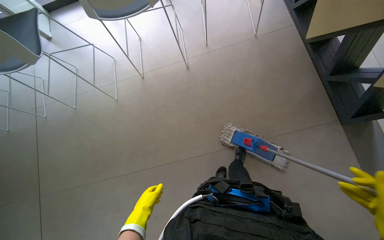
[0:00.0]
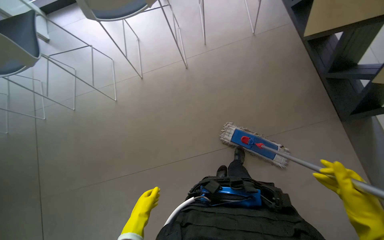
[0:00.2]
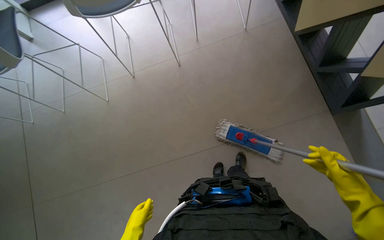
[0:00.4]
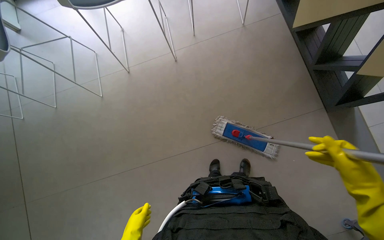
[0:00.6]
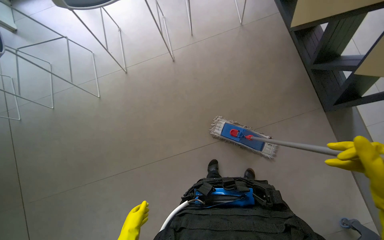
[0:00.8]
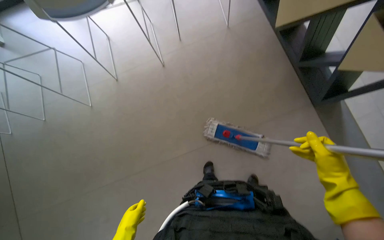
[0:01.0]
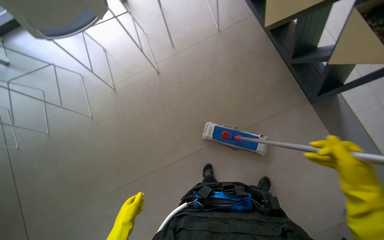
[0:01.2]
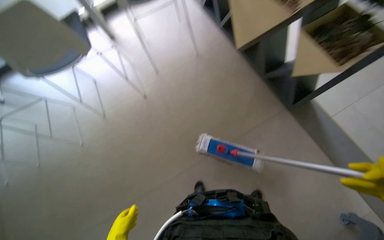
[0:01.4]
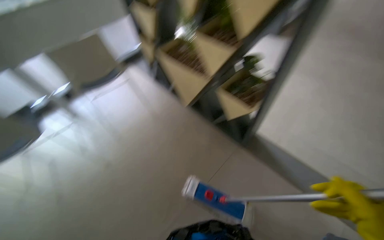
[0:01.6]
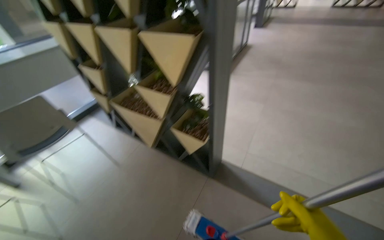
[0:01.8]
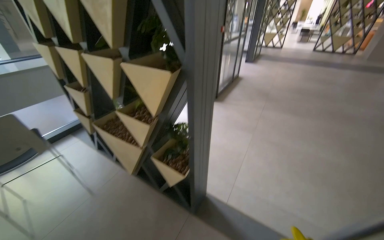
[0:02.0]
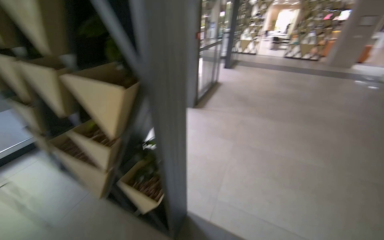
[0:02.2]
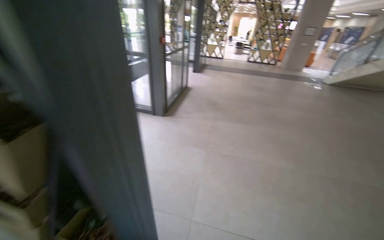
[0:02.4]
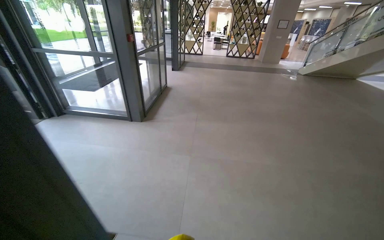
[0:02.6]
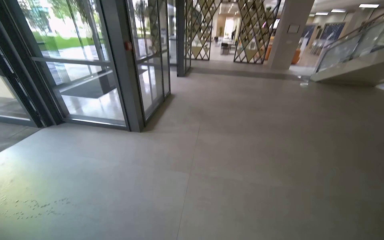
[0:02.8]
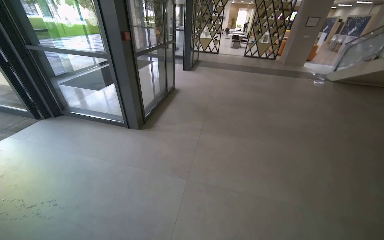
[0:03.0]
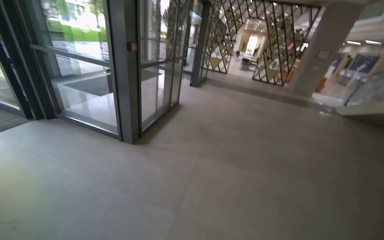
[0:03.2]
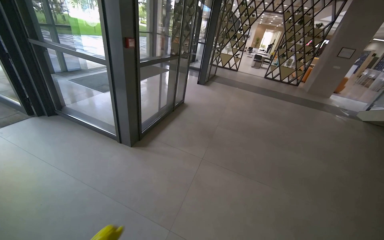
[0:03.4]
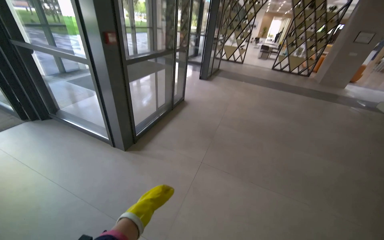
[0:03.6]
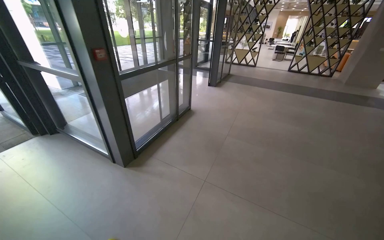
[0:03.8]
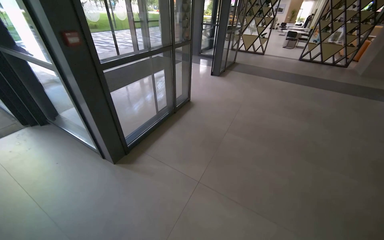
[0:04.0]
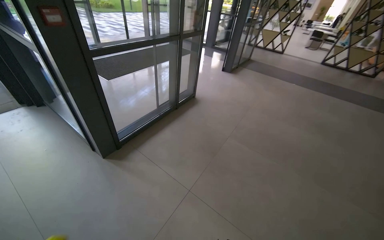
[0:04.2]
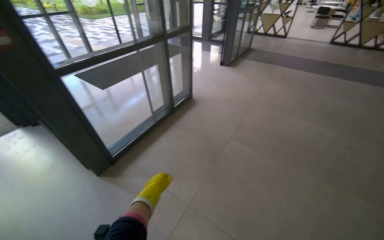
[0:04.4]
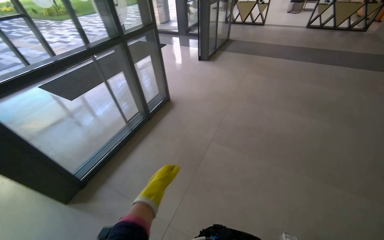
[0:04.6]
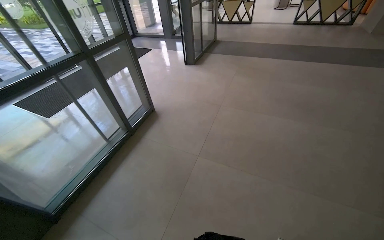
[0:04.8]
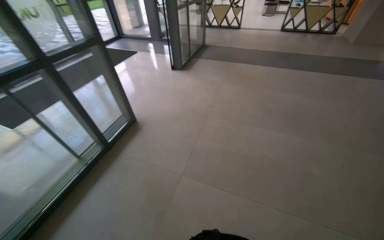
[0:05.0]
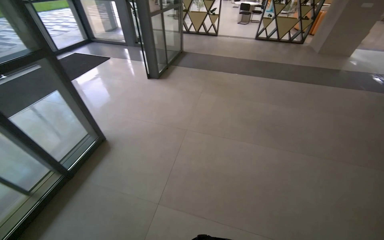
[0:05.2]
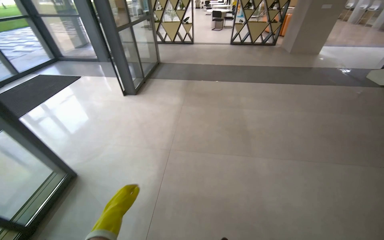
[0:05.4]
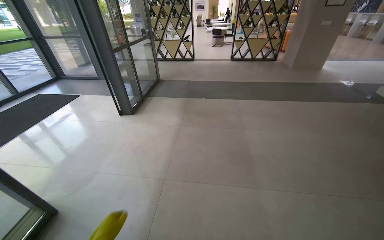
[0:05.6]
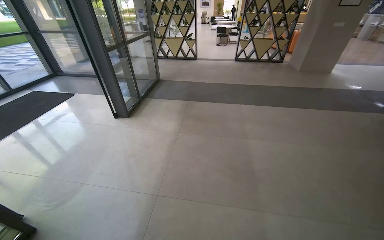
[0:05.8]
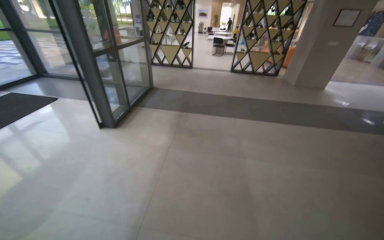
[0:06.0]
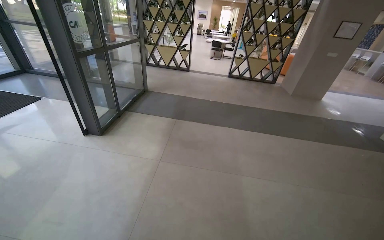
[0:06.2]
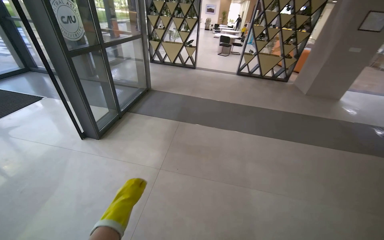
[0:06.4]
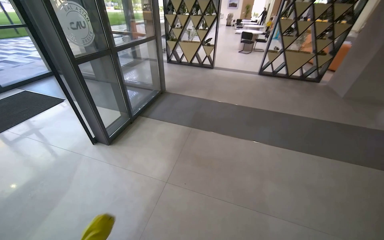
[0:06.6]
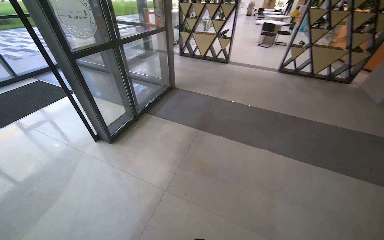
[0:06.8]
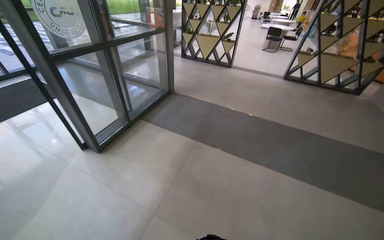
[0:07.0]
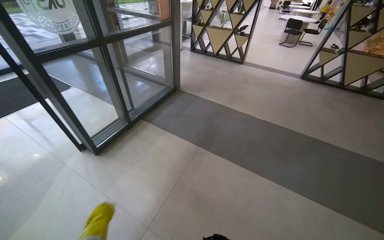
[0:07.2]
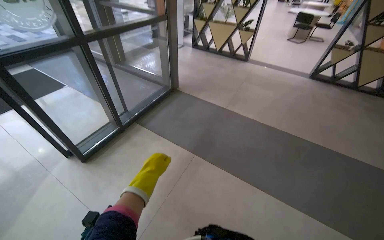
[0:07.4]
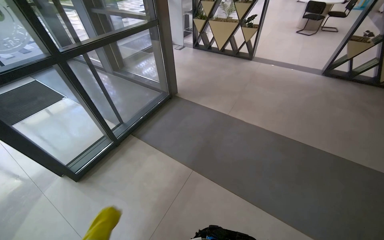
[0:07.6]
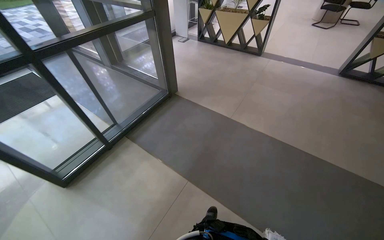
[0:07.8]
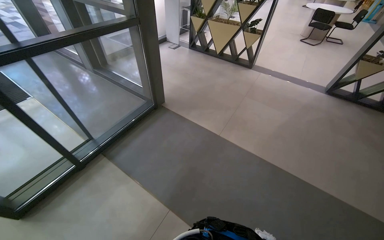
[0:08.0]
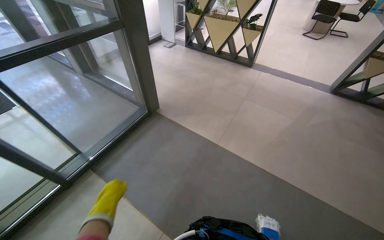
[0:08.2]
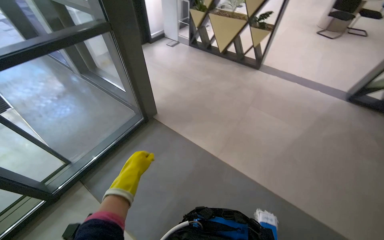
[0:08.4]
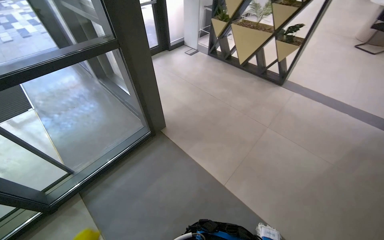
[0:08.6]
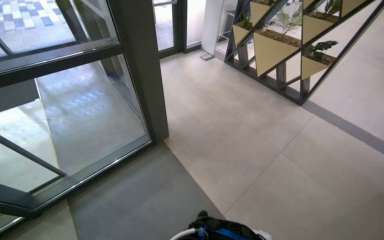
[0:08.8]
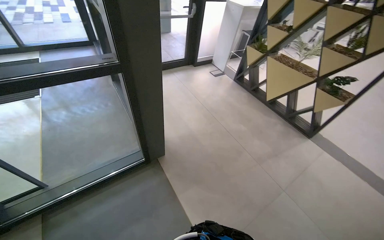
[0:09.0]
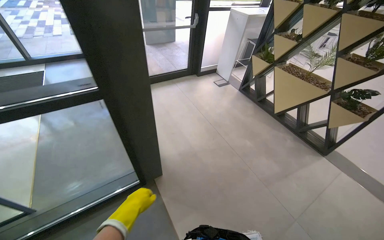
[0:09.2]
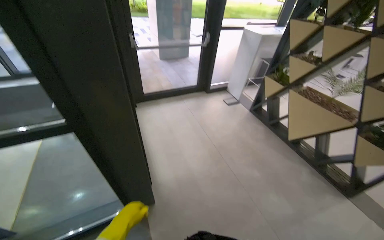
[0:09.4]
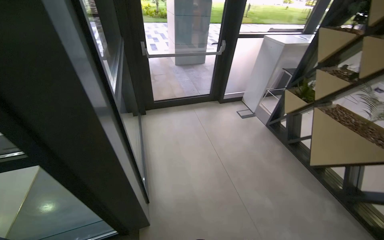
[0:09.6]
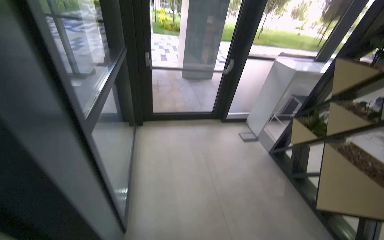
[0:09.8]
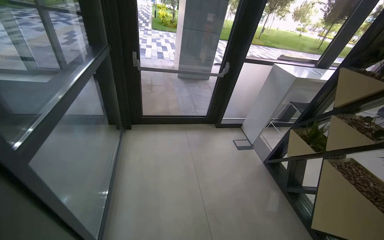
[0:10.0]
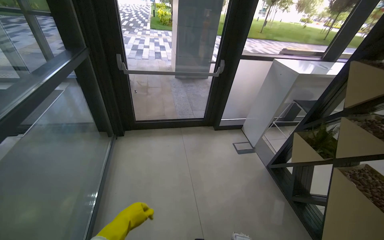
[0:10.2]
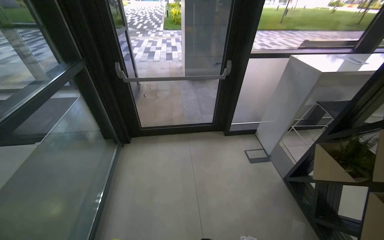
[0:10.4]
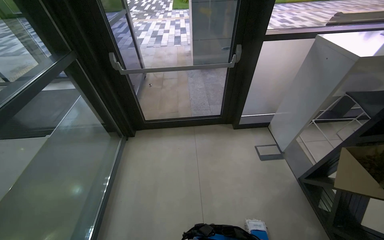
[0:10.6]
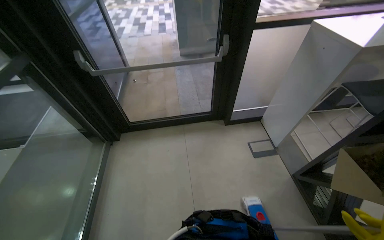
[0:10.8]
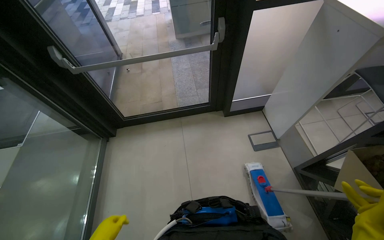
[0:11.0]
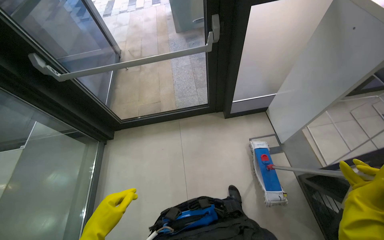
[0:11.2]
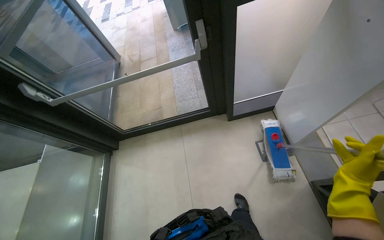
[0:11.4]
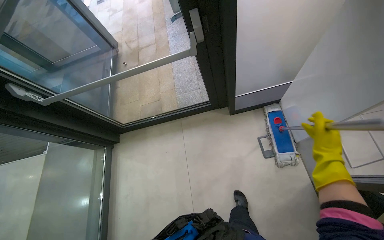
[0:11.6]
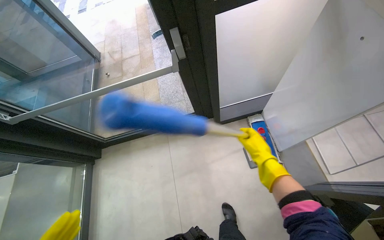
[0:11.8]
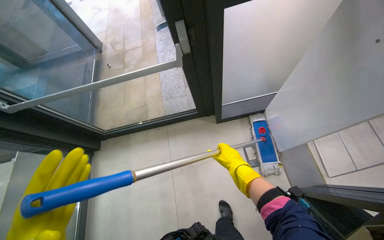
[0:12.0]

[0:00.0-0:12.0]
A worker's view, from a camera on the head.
Job: mopping floor.
The whole recording: Mopping entrance floor. The worker mops the floor in the building's entrance area, both inside and outside the doors.
0:00.0 to 0:01.6: The head rotates approximately 35 degrees to the right. The view tips upward by some 25 degrees.
0:01.6 to 0:03.0: The wearer moves some 1.5 m. The wearer's head swings some 35 degrees to the right. The wearer looks some 20 degrees further upward.
0:03.0 to 0:04.4: The camera is carried some 1.5 m. The view pans to the left by approximately 20 degrees.
0:04.4 to 0:06.0: The wearer moves about 2 m. The head turns to the right by roughly 25 degrees.
0:06.0 to 0:07.6: The camera travels about 2 m. The wearer's head swings some 25 degrees to the left.
0:07.6 to 0:09.0: The head travels about 1.5 m. The wearer's head swings about 25 degrees to the left.
0:09.0 to 0:10.4: The camera travels approximately 1.5 m. The head turns to the left by about 25 degrees.
0:10.4 to 0:12.0: The camera travels about 1 m. The view tips downward by roughly 30 degrees.

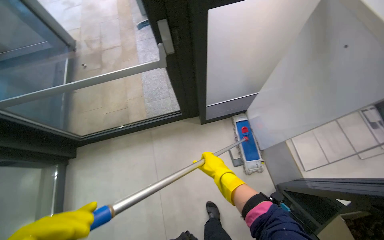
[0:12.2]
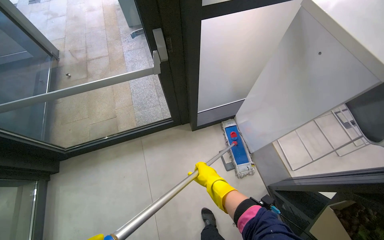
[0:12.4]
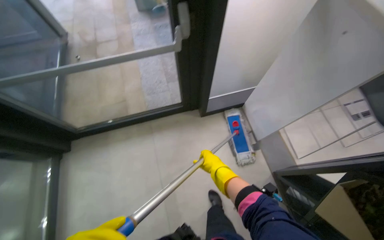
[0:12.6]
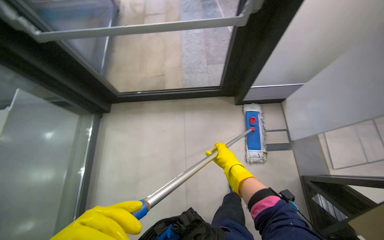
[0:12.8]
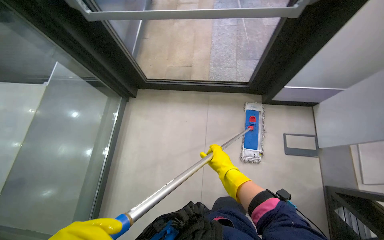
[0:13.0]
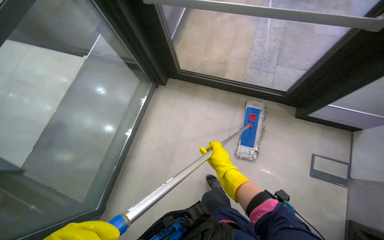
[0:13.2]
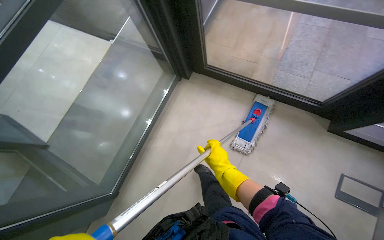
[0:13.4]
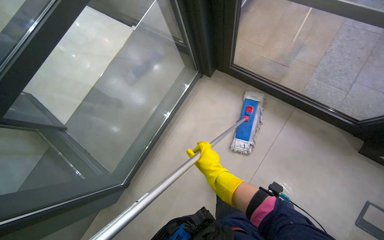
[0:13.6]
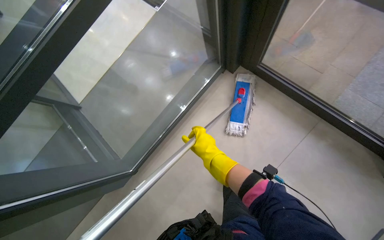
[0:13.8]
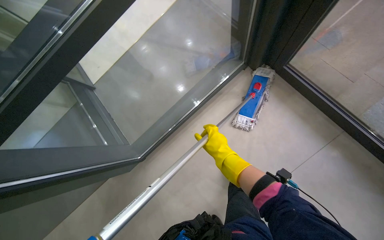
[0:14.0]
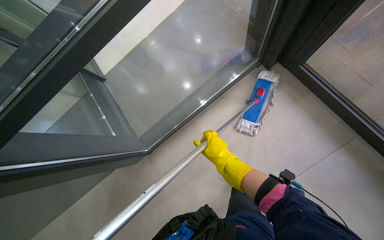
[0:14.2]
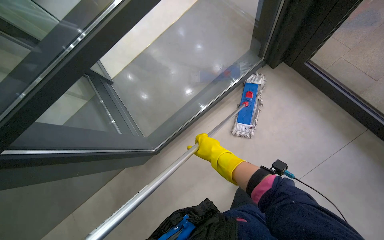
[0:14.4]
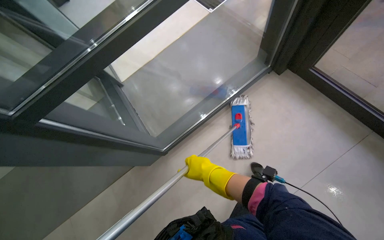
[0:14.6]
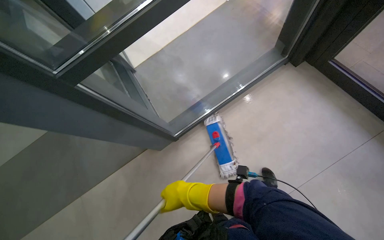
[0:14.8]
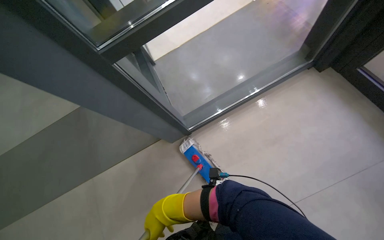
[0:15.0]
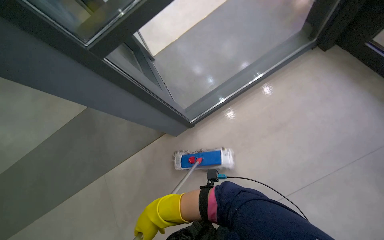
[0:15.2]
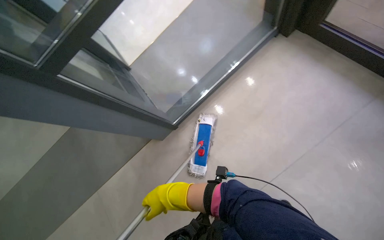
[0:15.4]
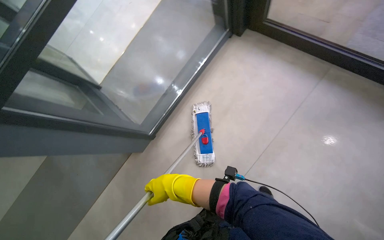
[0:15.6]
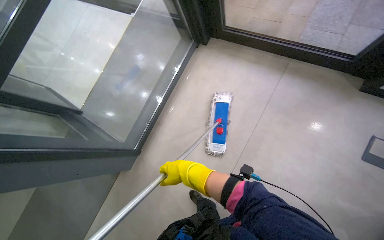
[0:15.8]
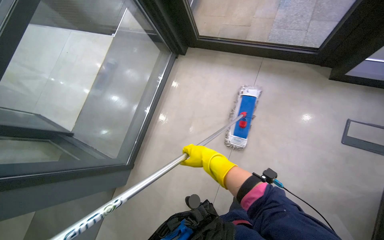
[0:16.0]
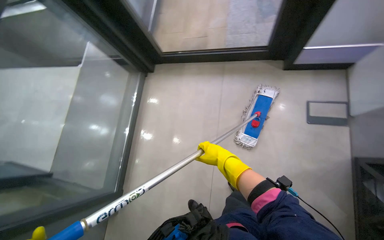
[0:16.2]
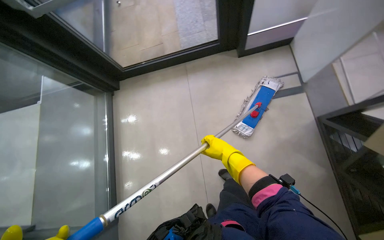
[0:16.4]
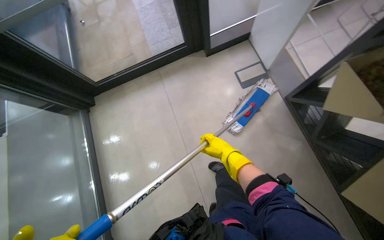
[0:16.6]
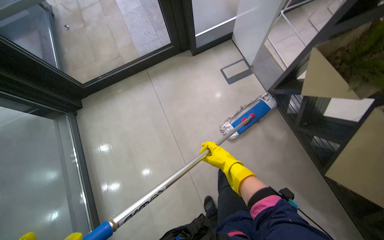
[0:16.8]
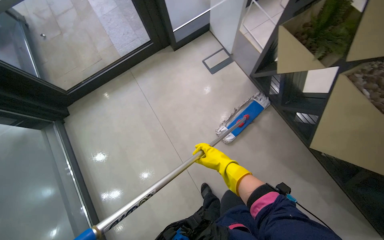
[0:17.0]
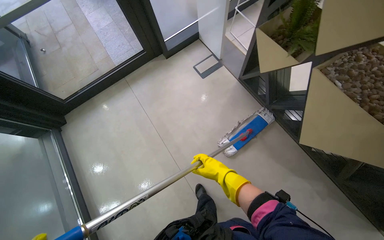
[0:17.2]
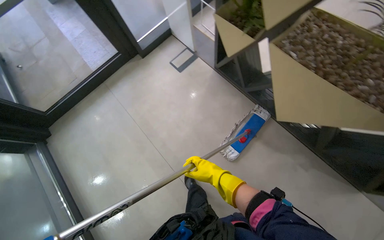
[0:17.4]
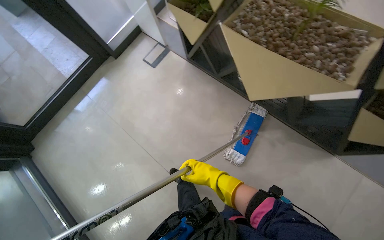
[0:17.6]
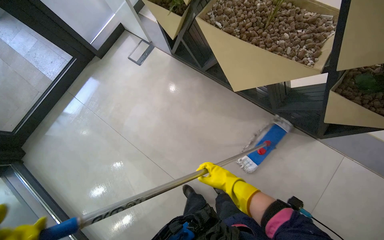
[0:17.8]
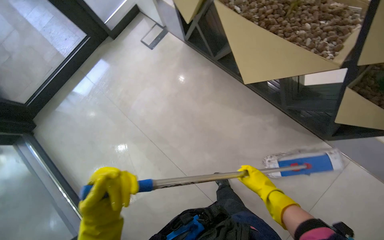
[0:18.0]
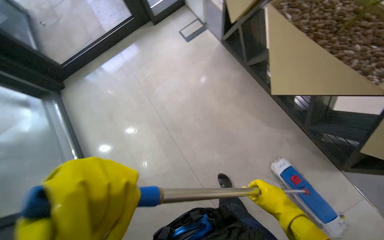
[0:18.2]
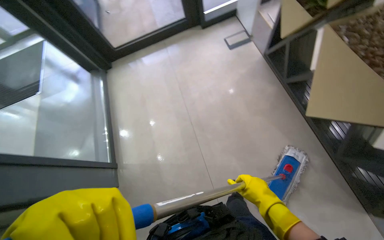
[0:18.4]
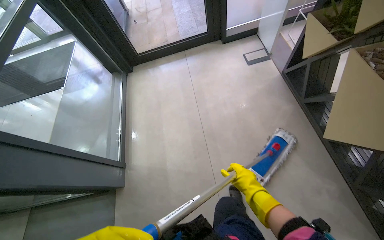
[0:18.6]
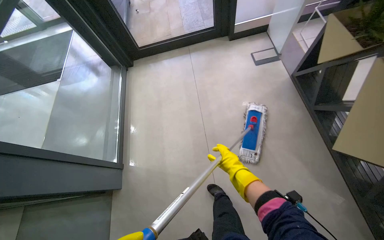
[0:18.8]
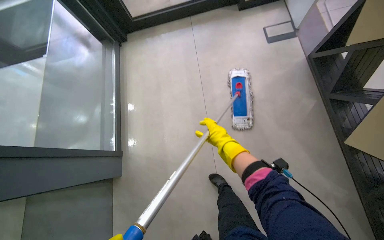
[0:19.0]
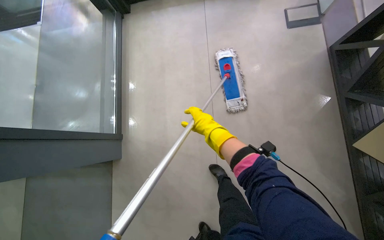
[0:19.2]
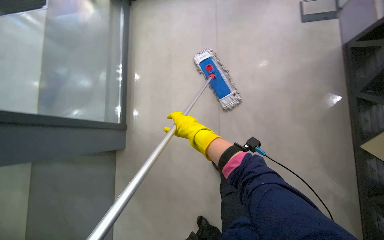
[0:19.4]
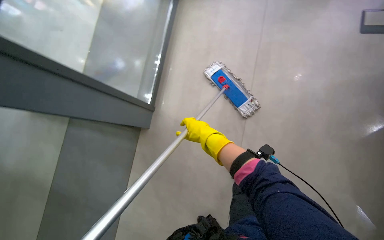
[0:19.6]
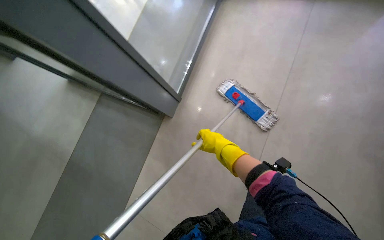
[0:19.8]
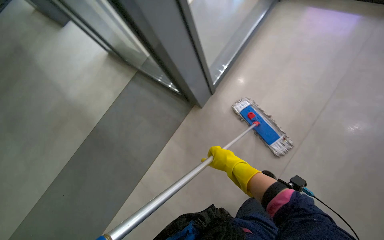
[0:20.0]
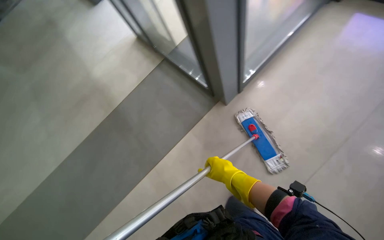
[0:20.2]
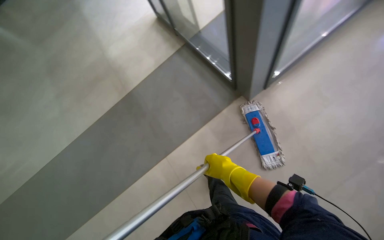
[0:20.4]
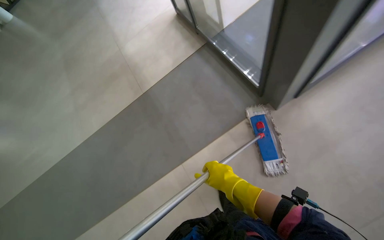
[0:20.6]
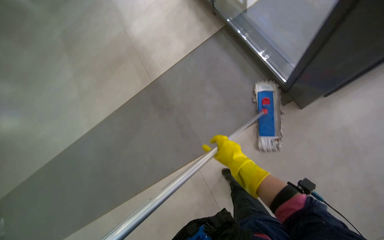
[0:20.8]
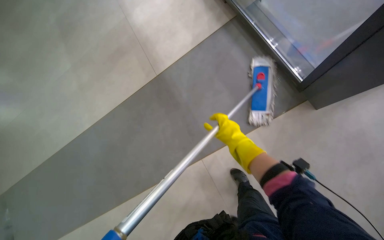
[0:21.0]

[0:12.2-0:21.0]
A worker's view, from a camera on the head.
Job: mopping floor.
The whole recording: Mopping entrance floor. The worker mops the floor in the building's entrance area, both inside and outside the doors.
0:12.2 to 0:13.6: The camera is carried approximately 70 cm. The head turns to the left by some 50 degrees. The wearer looks approximately 15 degrees further downward.
0:15.2 to 0:16.6: The wearer's head swings about 50 degrees to the right.
0:16.6 to 0:18.0: The wearer moves roughly 80 cm. The scene rotates counterclockwise by roughly 25 degrees.
0:18.0 to 0:19.6: The wearer moves approximately 40 cm. The wearer looks approximately 40 degrees further to the left.
0:19.6 to 0:21.0: The view tilts about 20 degrees downward. Everything in view rotates approximately 45 degrees clockwise.
